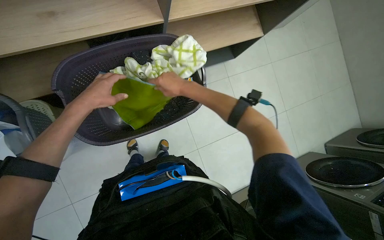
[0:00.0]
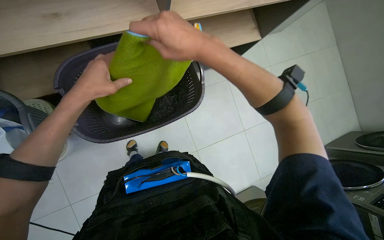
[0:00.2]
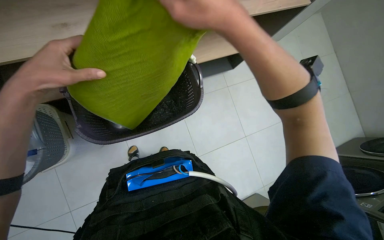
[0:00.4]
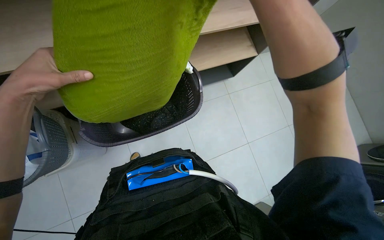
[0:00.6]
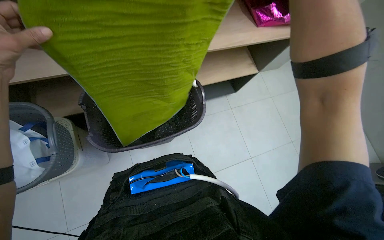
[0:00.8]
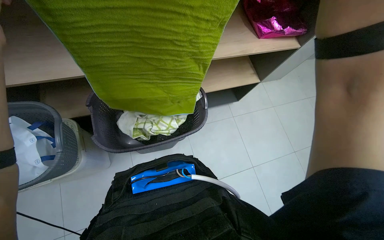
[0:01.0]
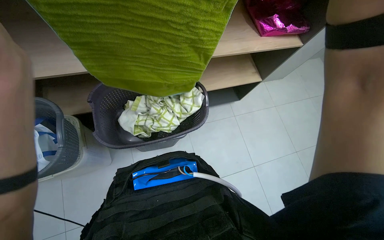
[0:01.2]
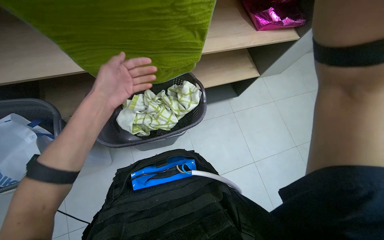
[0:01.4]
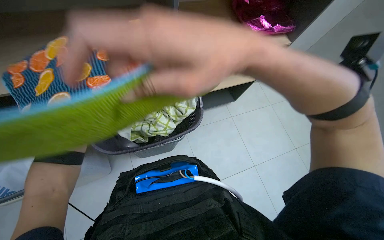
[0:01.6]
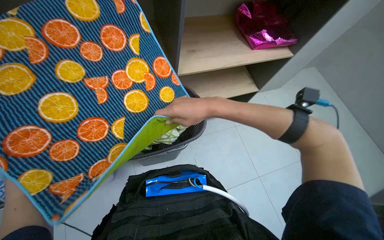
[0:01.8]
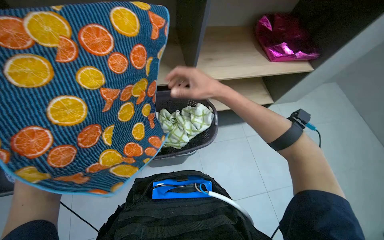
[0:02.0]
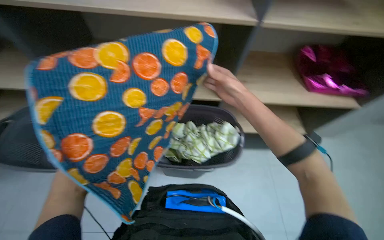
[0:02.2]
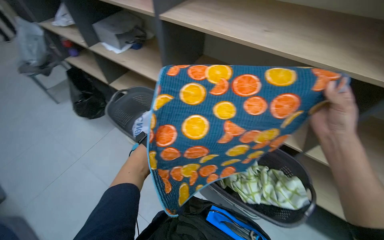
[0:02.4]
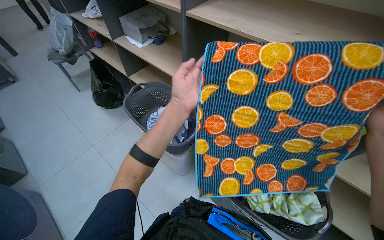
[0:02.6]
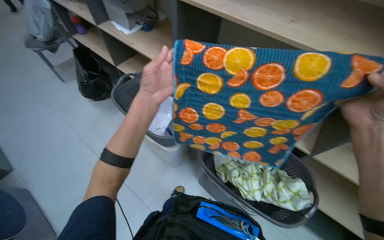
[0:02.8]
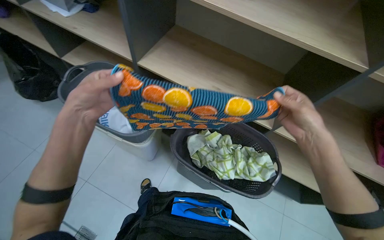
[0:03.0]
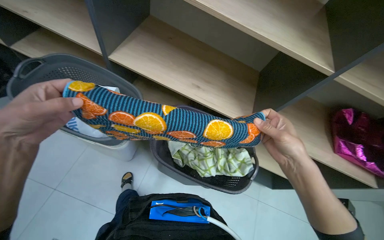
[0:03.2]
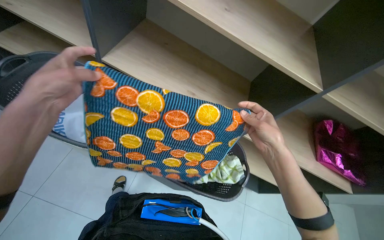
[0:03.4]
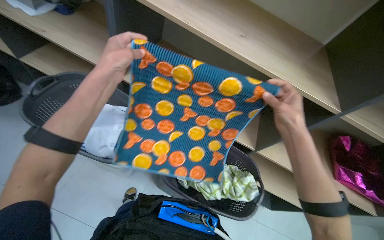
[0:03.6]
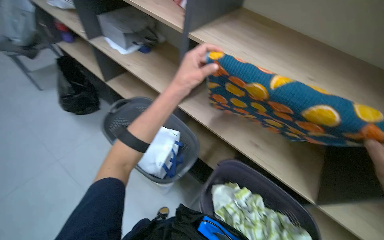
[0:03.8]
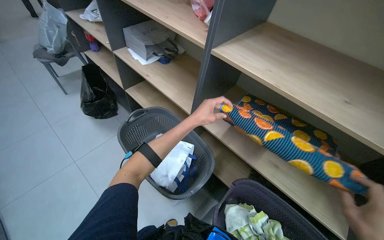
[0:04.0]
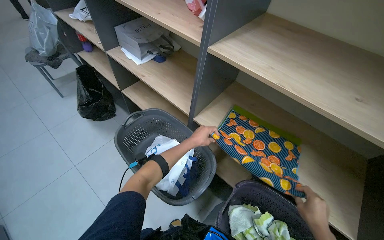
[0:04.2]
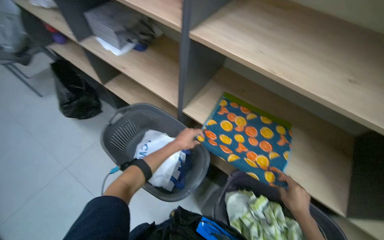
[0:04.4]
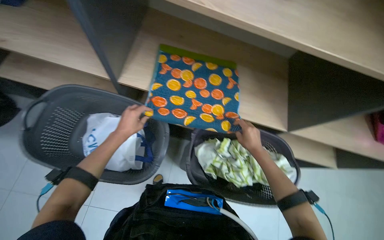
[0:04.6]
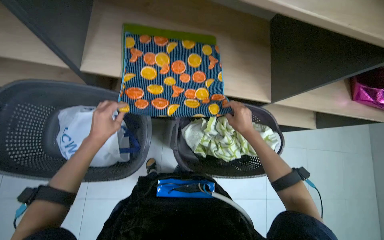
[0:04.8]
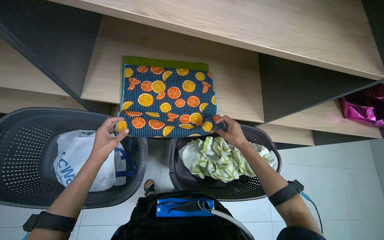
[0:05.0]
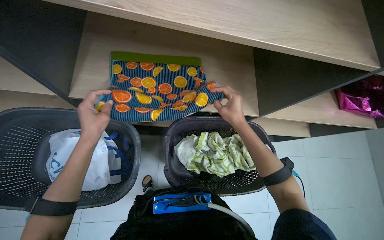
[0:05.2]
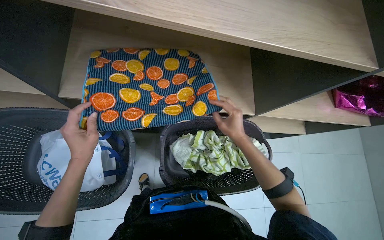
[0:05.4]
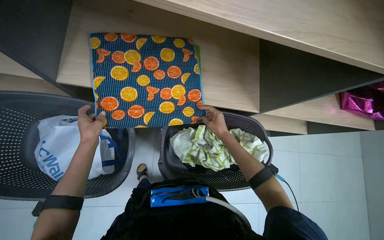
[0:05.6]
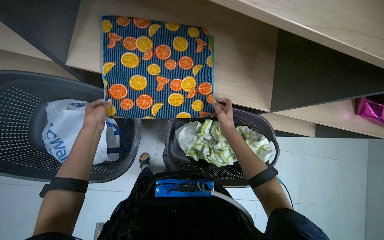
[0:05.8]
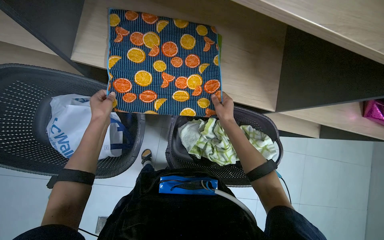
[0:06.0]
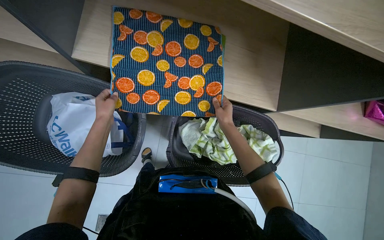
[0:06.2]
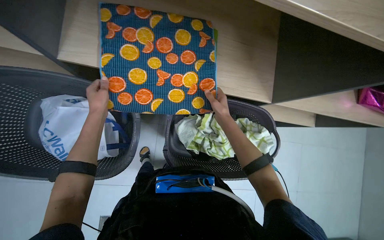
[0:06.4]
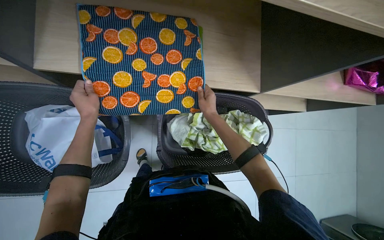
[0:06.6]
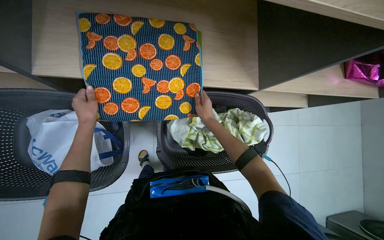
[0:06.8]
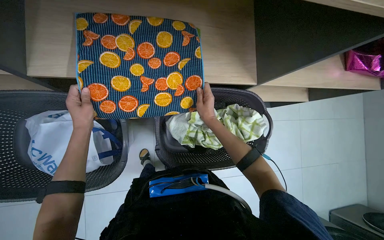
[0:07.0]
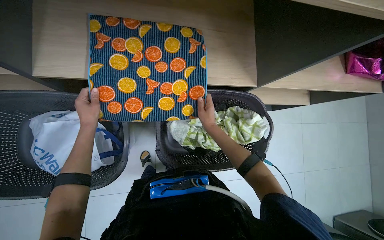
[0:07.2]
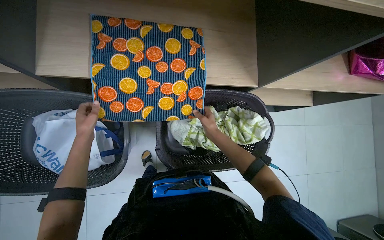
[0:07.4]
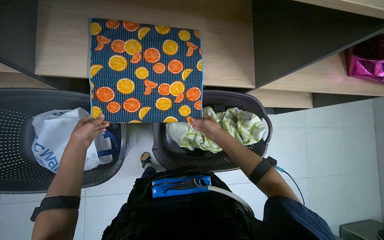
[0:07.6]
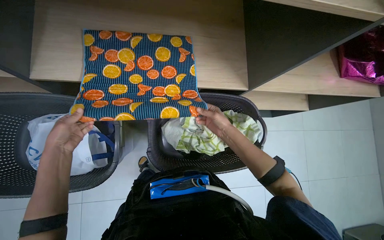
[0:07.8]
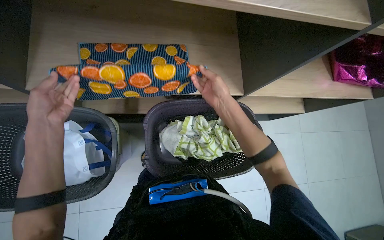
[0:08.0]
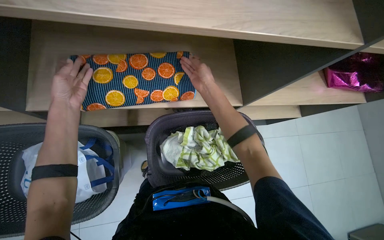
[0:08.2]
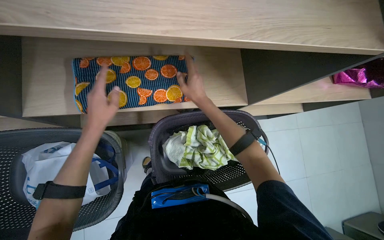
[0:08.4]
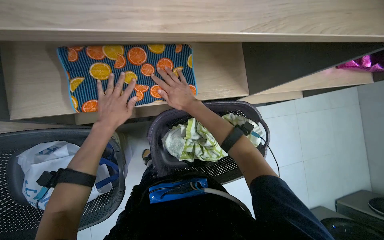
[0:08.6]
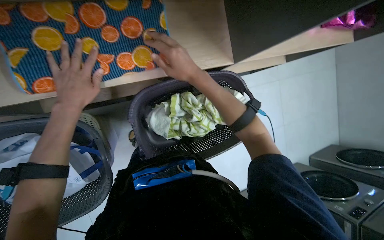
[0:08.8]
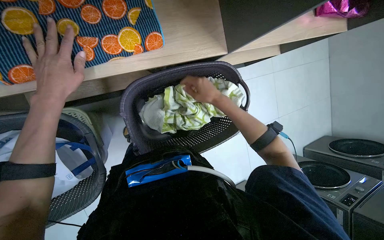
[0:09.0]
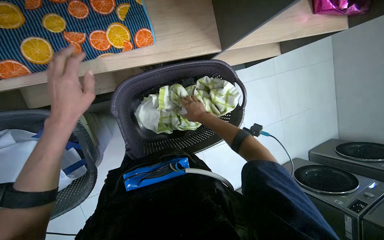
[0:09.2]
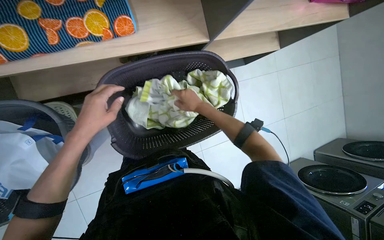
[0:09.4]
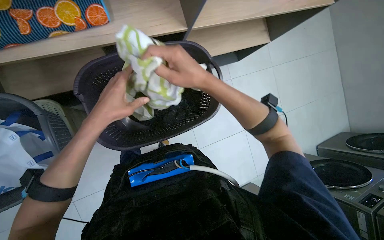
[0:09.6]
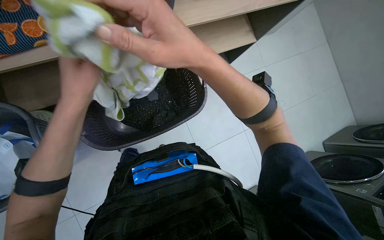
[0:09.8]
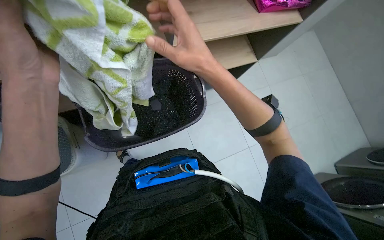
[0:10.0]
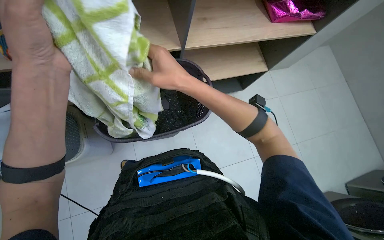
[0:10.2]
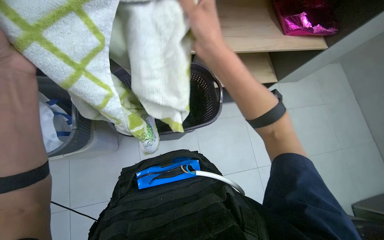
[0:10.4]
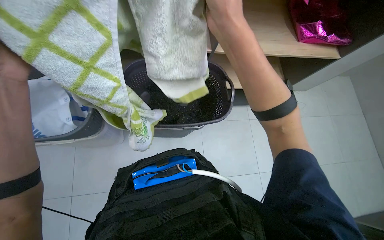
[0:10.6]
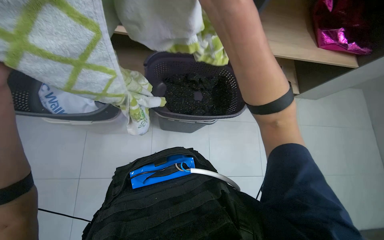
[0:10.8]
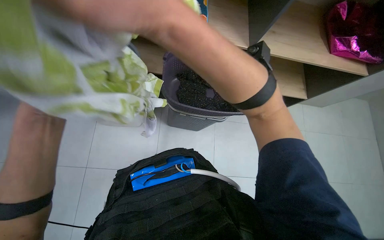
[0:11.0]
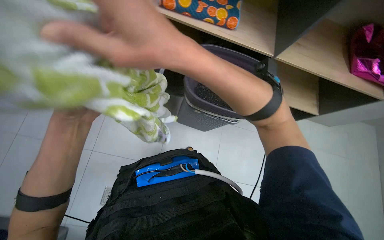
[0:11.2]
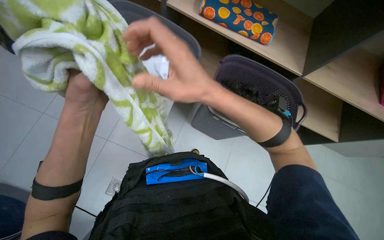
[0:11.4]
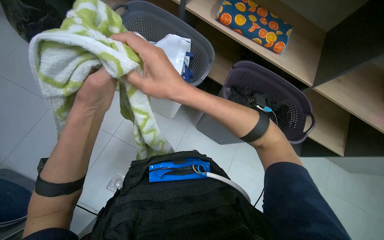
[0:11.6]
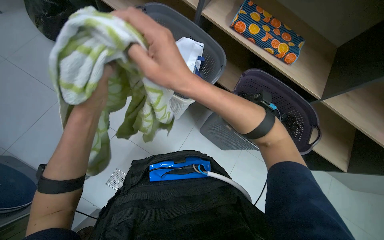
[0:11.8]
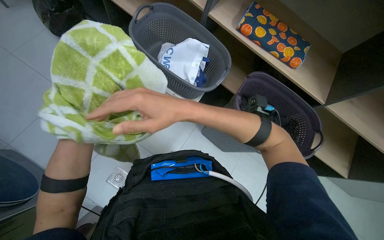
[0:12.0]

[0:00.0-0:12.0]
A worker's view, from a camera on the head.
Job: managing laundry.
The whole recording: Folding and stacking laundry. The worker folds various laundry items and stacks them neatly on a shelf.
0.0 to 1.6 s: The wearer looks roughly 10 degrees further upward.
1.6 to 3.0 s: The wearer's head swings approximately 45 degrees to the left.
3.0 to 4.4 s: The camera pitches upward, by roughly 15 degrees. The left hand shifts about 35 cm farther from the camera.
4.4 to 6.0 s: The wearer looks about 30 degrees further to the right. The camera pitches downward, by approximately 25 degrees.
7.6 to 9.0 s: The view tilts approximately 15 degrees downward. The right hand moves nearer and farther over approximately 20 cm, changing direction 3 times, while the left hand is displaced up the picture and to the right by about 25 cm.
9.0 to 10.4 s: The wearer looks about 15 degrees further upward. The right hand shifts about 25 cm nearer to the camera.
10.4 to 12.0 s: The head turns to the left by about 50 degrees.

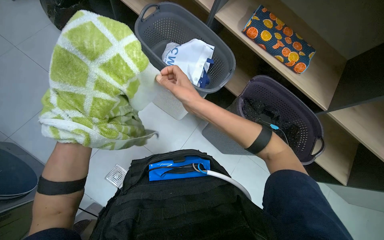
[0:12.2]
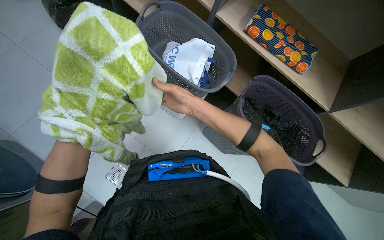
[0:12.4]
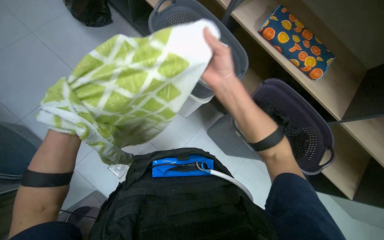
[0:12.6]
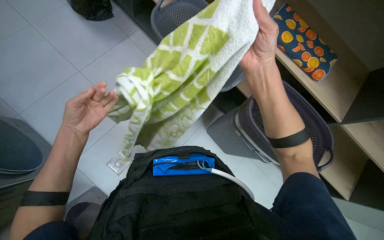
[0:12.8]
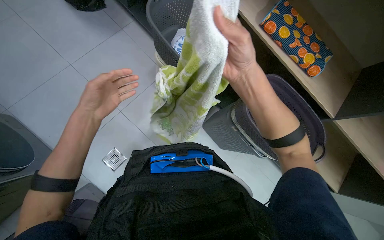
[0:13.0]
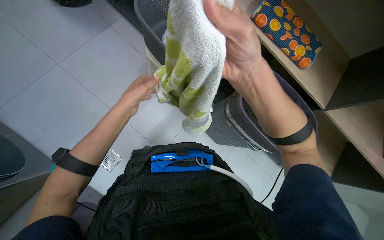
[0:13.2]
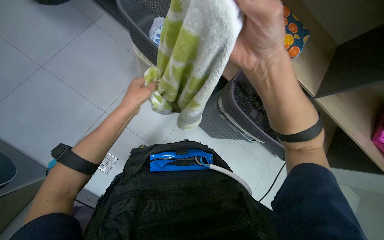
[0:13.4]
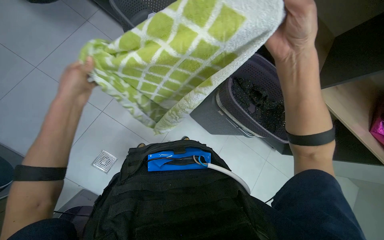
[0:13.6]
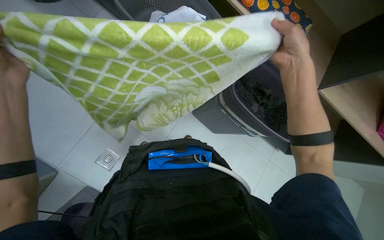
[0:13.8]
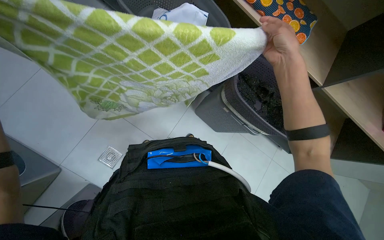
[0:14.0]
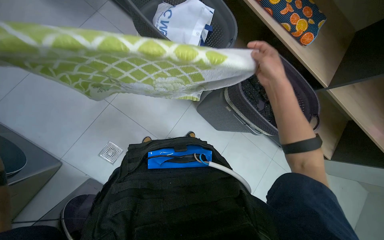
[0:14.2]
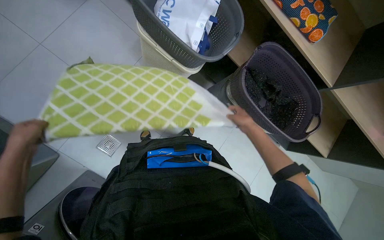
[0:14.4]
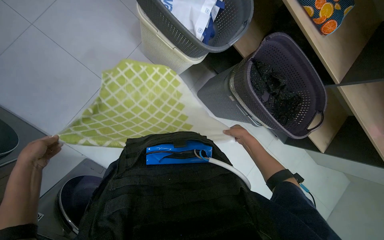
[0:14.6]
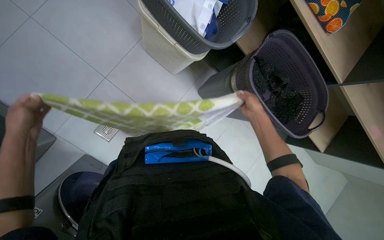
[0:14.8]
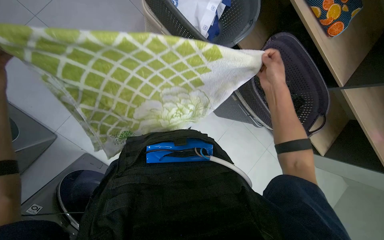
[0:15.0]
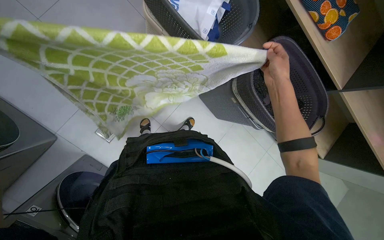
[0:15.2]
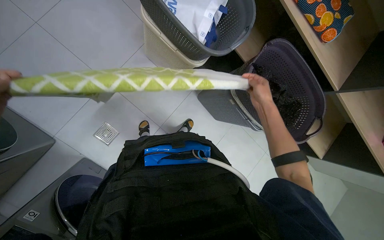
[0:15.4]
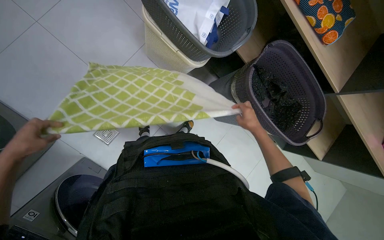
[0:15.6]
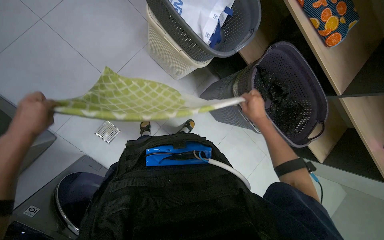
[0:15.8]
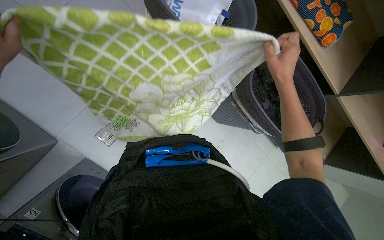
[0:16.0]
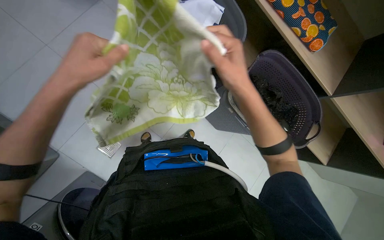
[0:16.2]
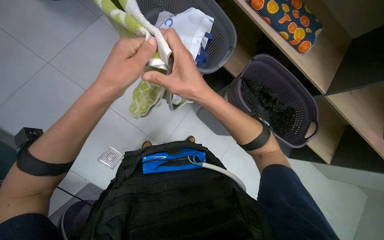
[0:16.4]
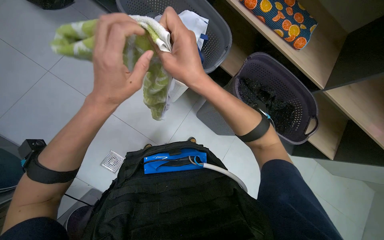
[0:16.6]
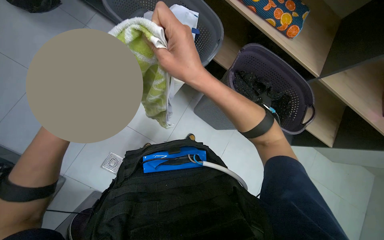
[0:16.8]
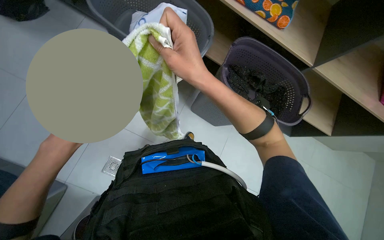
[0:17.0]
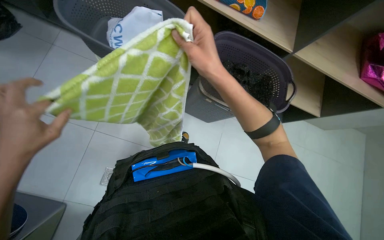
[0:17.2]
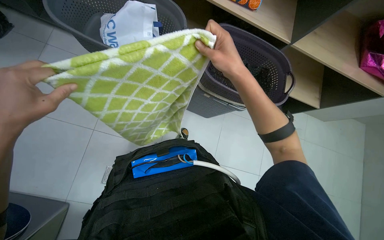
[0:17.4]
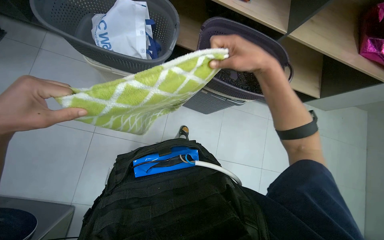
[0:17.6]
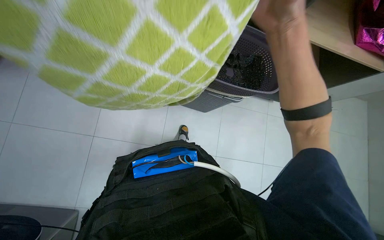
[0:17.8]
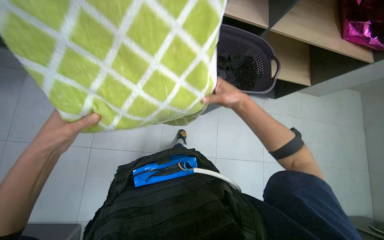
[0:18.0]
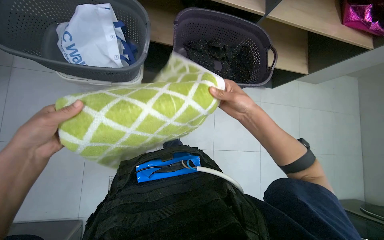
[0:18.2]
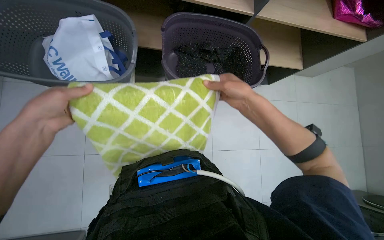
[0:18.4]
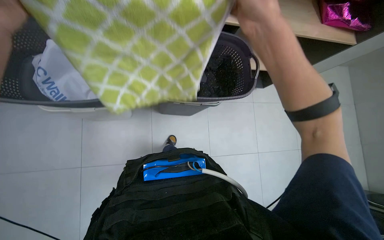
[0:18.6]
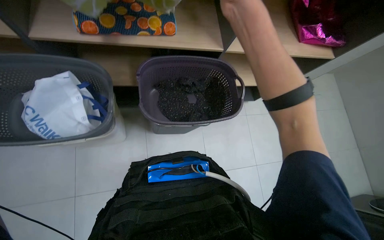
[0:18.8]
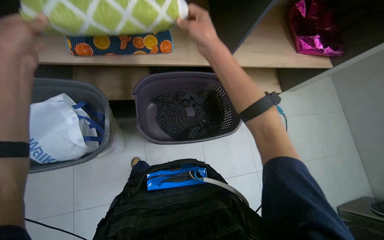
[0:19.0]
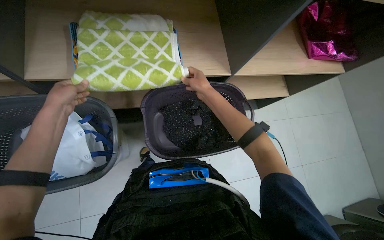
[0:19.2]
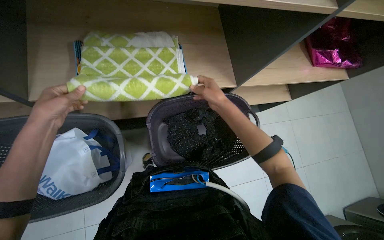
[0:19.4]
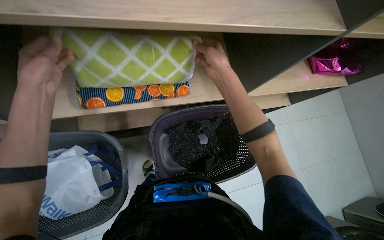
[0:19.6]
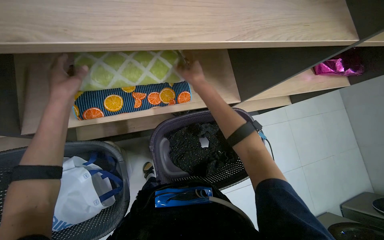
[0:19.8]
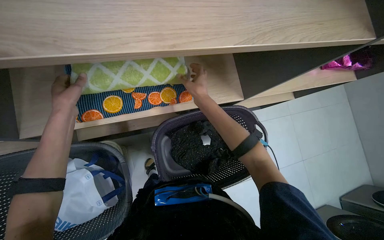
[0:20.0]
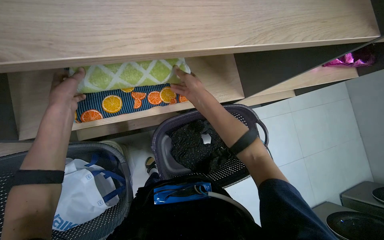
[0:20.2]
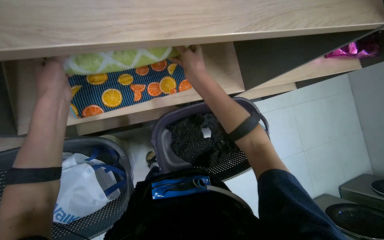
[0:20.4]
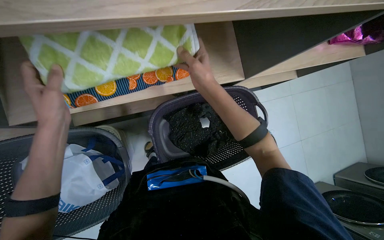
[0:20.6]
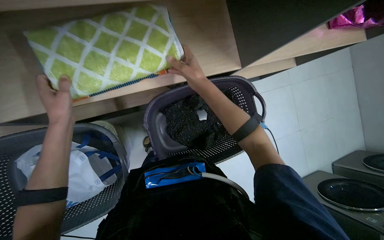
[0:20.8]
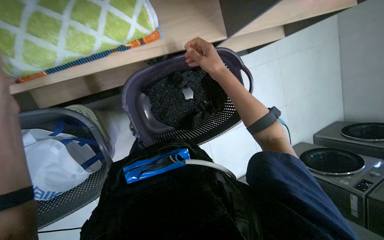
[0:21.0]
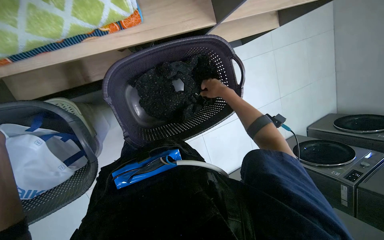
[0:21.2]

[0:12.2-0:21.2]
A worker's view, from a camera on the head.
Job: managing laundry.
The whole recording: Folding and stacking laundry. The worker folds various laundry items and stacks them neatly on a shelf.
13.8 to 15.2 s: The right hand goes farther from the camera and returns, about 40 cm each way.
15.2 to 16.6 s: The right hand is displaced to the left and nearer to the camera by approximately 25 cm.
16.6 to 18.2 s: The scene turns some 30 degrees counterclockwise in the picture.
18.2 to 19.8 s: The head travels roughly 50 cm.
19.8 to 21.2 s: The wearer looks roughly 25 degrees further downward. The right hand travels to the right and farther from the camera by roughly 30 cm.
